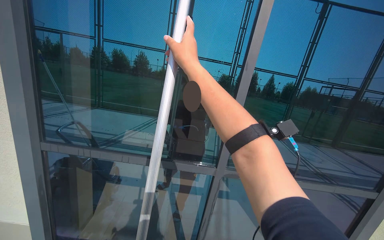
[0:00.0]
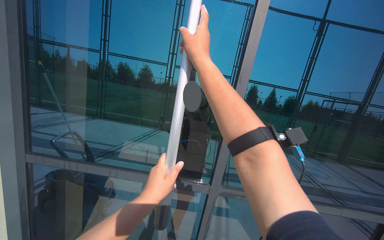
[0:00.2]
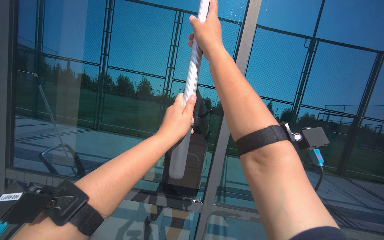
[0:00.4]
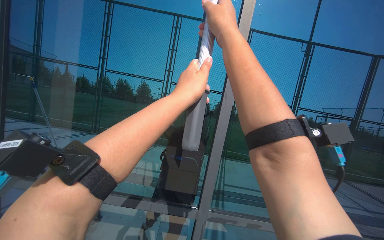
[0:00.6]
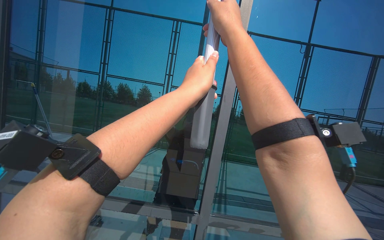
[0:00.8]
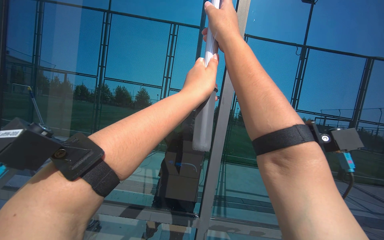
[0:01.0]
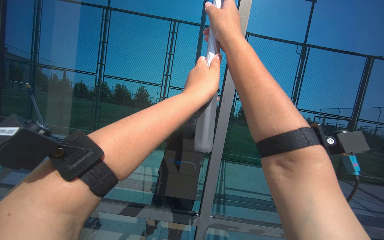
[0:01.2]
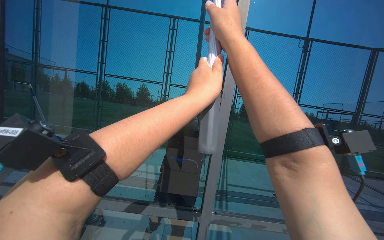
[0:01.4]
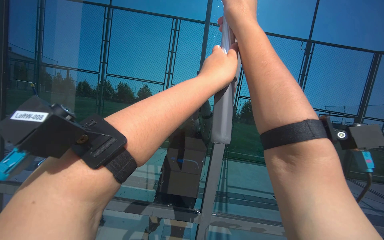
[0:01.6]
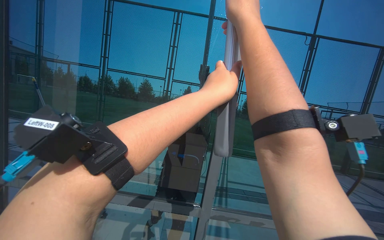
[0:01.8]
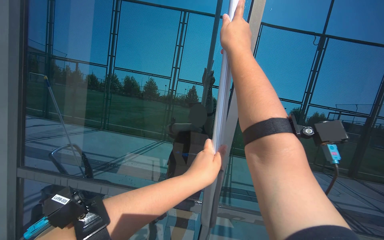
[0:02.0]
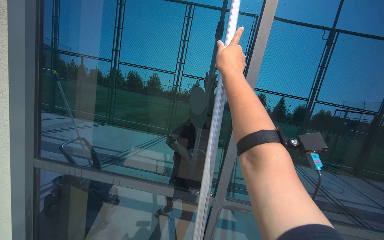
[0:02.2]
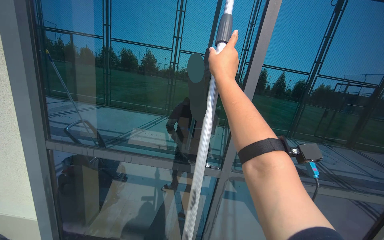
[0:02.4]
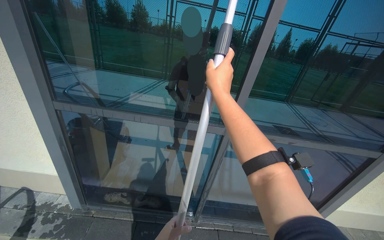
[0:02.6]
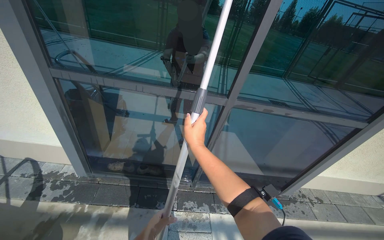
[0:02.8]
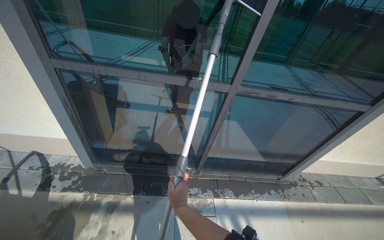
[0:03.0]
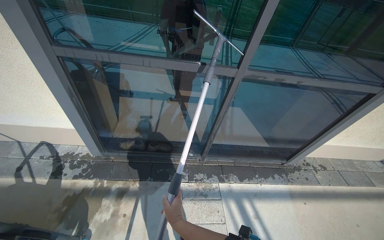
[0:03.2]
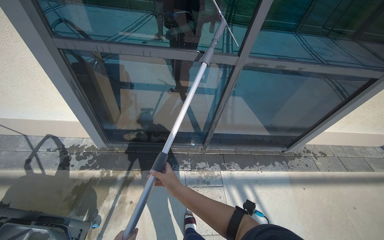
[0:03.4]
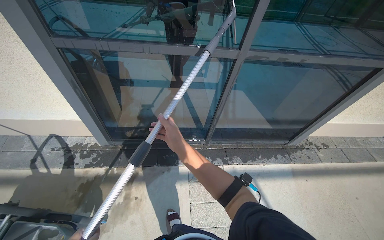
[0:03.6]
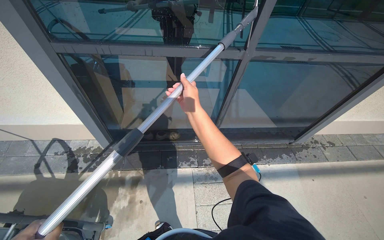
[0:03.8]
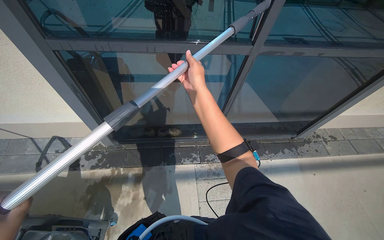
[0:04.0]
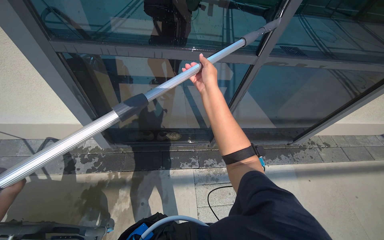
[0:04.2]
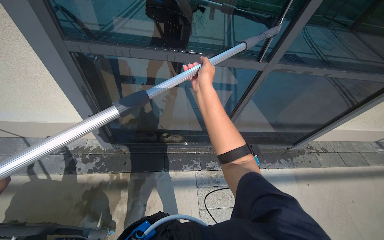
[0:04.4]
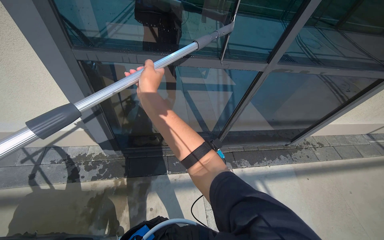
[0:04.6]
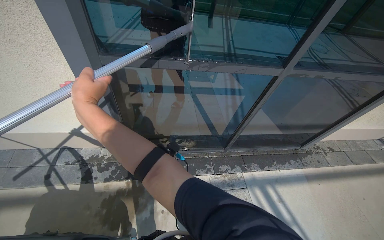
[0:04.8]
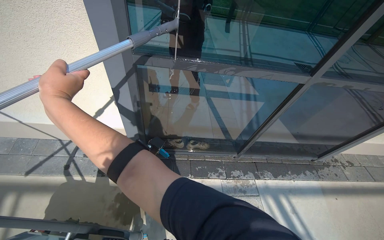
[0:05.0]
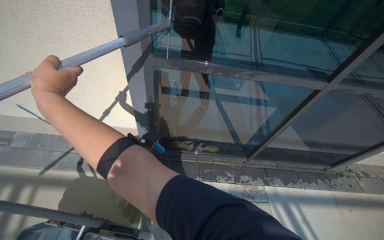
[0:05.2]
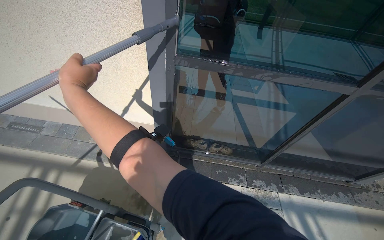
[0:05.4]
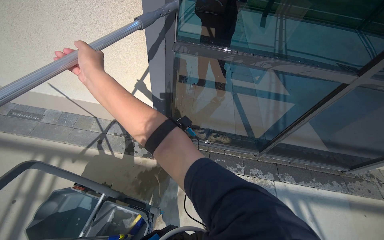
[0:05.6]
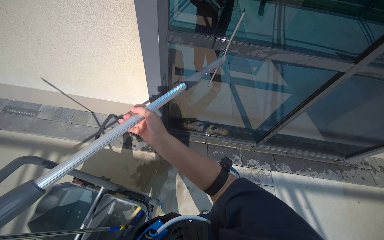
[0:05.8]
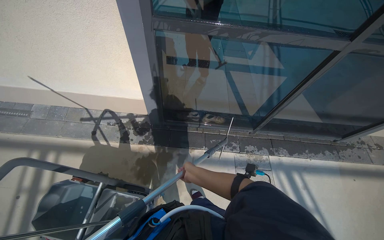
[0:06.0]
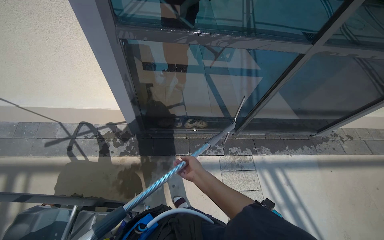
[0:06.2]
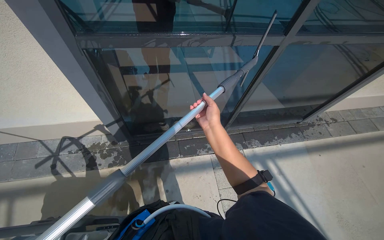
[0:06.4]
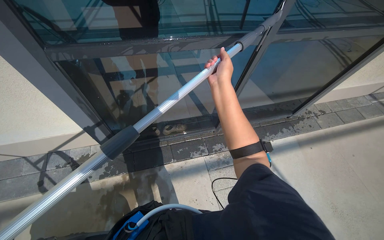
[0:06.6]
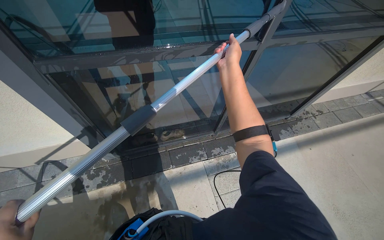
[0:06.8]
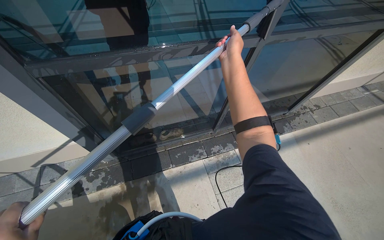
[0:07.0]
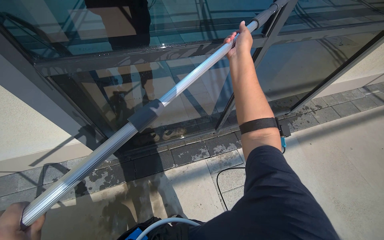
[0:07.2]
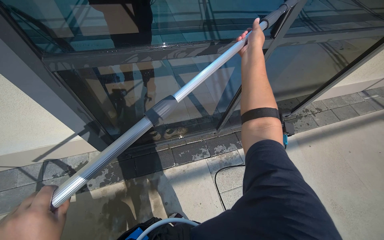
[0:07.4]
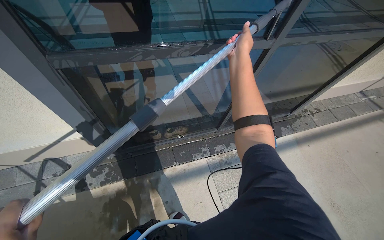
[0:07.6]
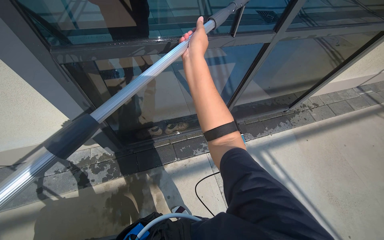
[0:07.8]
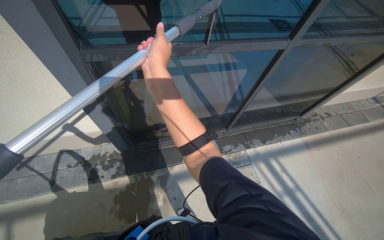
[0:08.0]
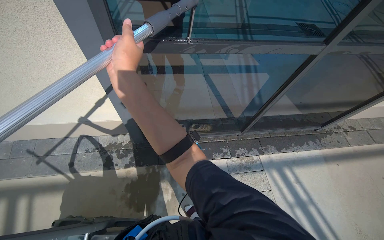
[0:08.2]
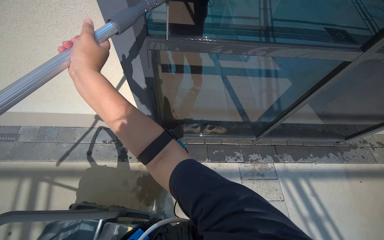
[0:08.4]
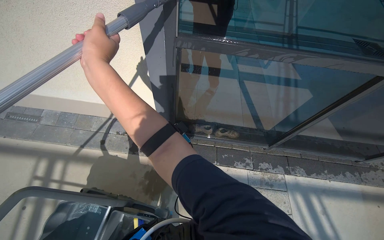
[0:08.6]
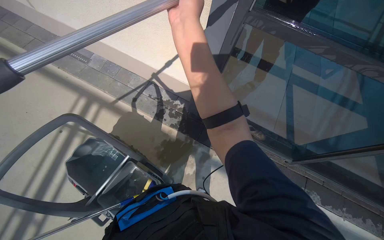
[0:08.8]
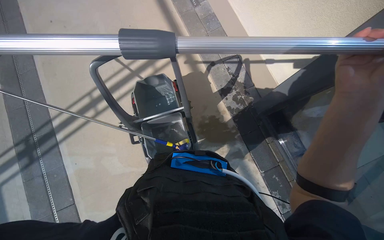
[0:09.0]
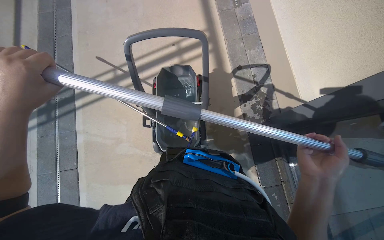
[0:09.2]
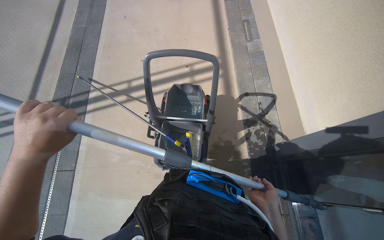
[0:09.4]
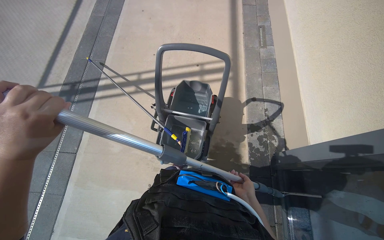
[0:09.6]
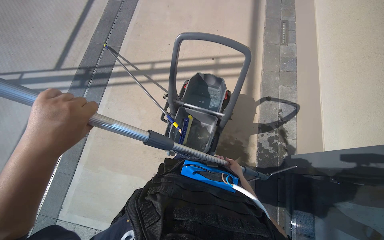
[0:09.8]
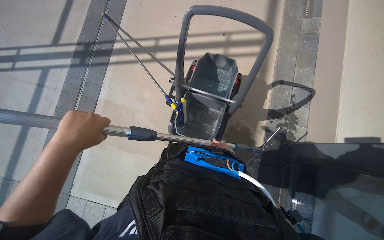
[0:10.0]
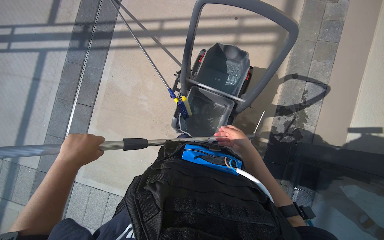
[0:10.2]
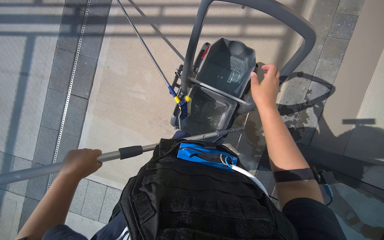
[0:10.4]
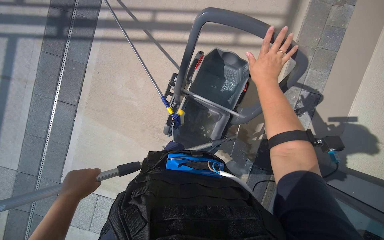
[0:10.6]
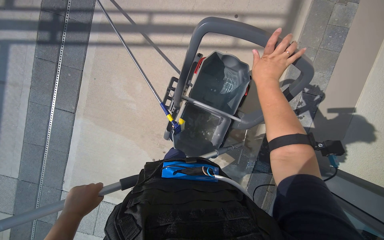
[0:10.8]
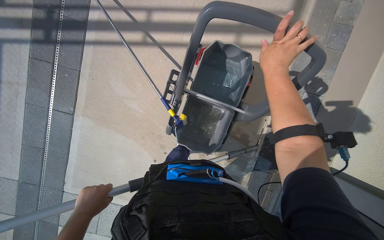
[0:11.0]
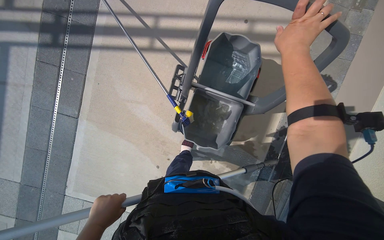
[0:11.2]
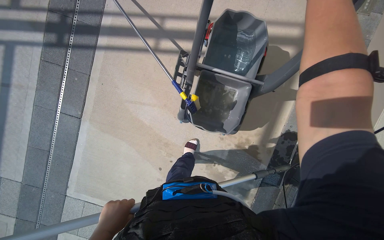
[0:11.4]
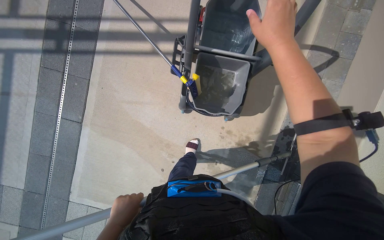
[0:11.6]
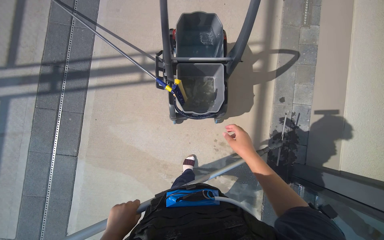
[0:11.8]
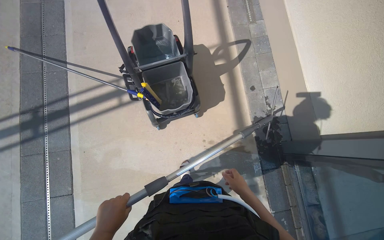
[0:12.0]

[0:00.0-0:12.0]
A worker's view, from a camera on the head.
Job: cleaning windows.
The whole recording: Cleaning glass window with squeegee. The worker cleans the glass window using a squeegee, then a long pole with a squeegee attachment.
0:00.0 to 0:01.6: The right hand moves to the right, some 20 cm.
0:01.6 to 0:03.0: The wearer looks approximately 40 degrees further downward.
0:03.0 to 0:04.4: The right hand is displaced up the picture by about 40 cm.
0:06.0 to 0:07.6: The head turns to the right by approximately 20 degrees.
0:07.6 to 0:09.0: The head turns to the left by some 85 degrees. The wearer looks some 15 degrees further downward.
0:09.0 to 0:10.4: The head turns to the left by roughly 40 degrees. The camera pitches downward, by roughly 15 degrees.
0:10.4 to 0:12.0: The head travels roughly 50 cm. The view tips upward by about 25 degrees. The scene rotates counterclockwise by about 35 degrees.

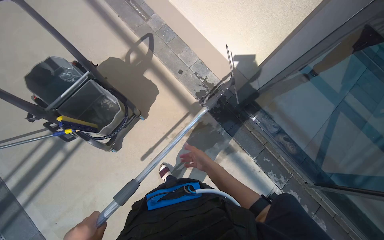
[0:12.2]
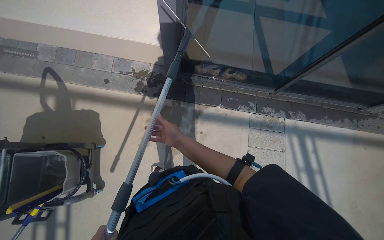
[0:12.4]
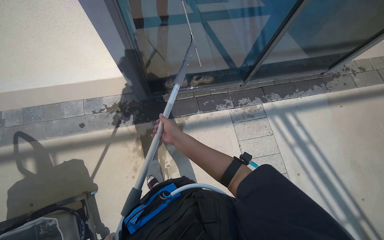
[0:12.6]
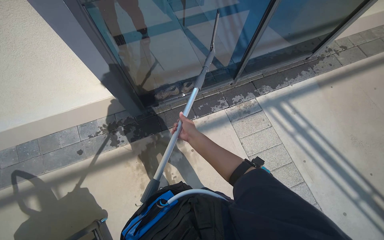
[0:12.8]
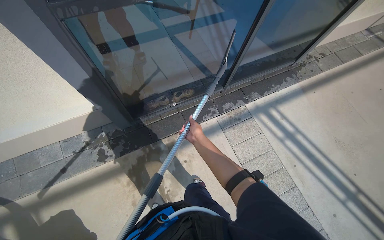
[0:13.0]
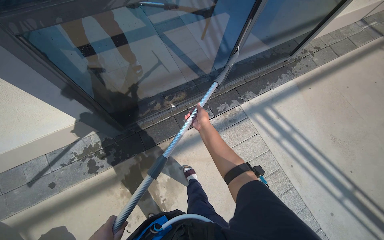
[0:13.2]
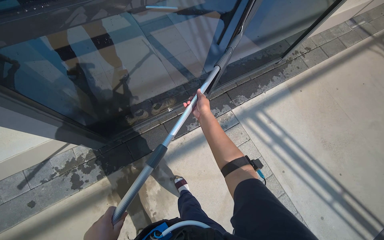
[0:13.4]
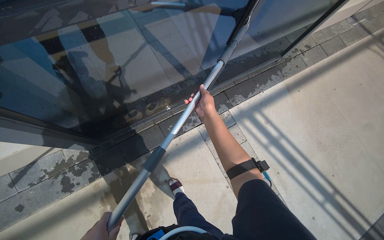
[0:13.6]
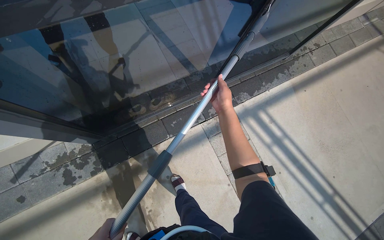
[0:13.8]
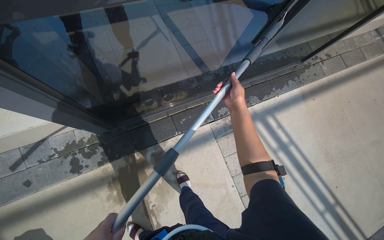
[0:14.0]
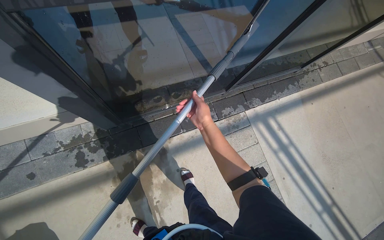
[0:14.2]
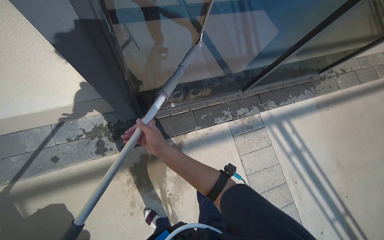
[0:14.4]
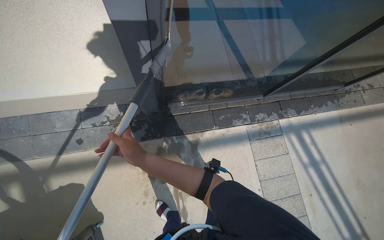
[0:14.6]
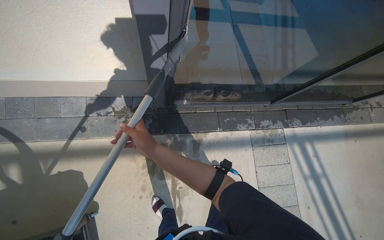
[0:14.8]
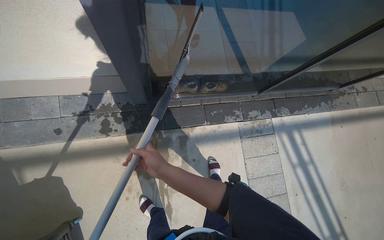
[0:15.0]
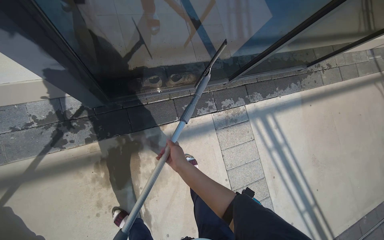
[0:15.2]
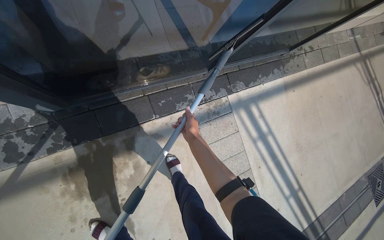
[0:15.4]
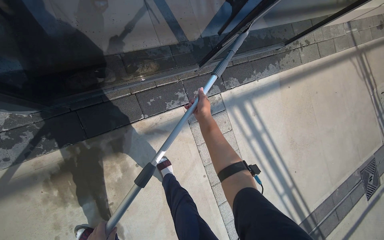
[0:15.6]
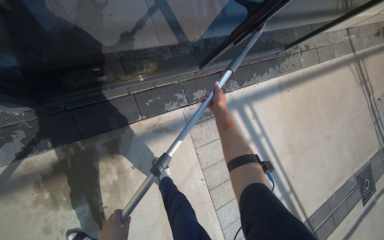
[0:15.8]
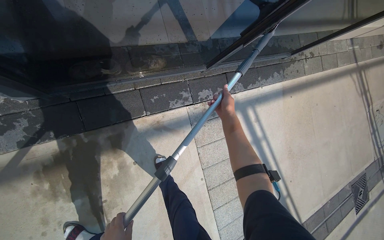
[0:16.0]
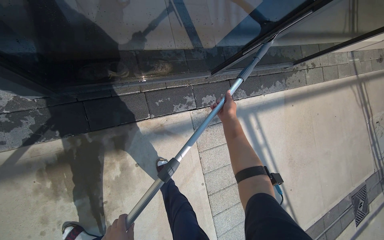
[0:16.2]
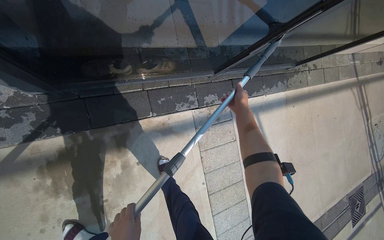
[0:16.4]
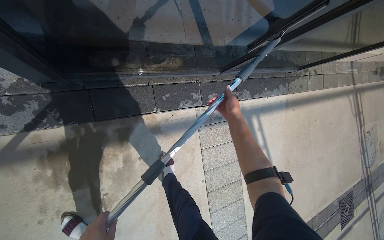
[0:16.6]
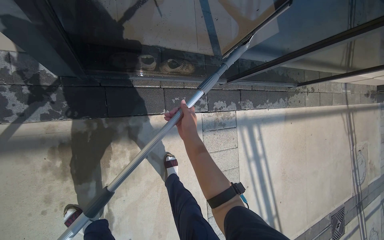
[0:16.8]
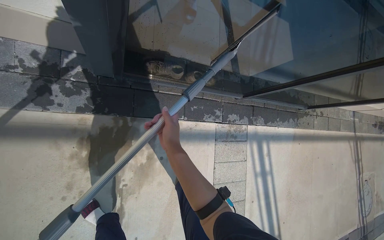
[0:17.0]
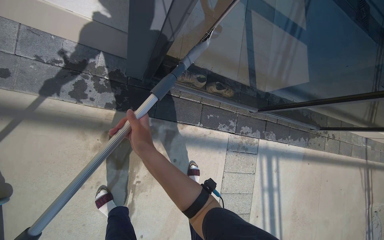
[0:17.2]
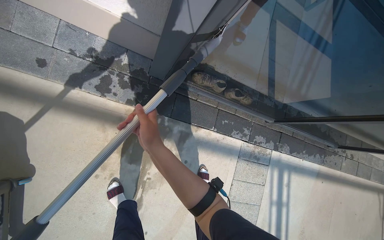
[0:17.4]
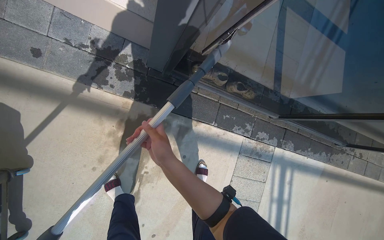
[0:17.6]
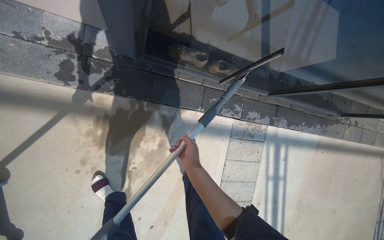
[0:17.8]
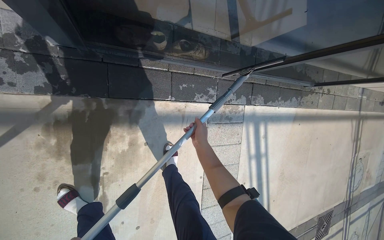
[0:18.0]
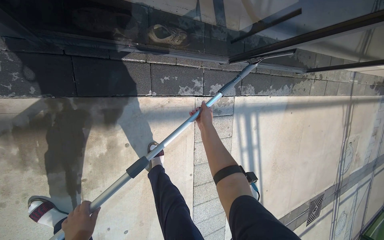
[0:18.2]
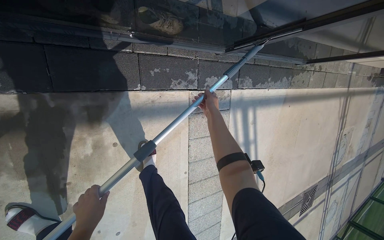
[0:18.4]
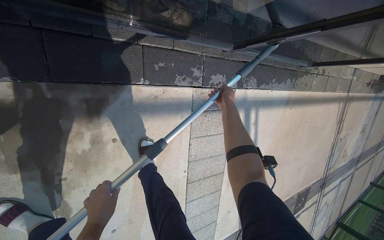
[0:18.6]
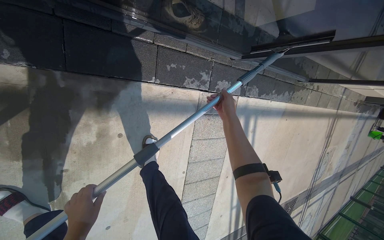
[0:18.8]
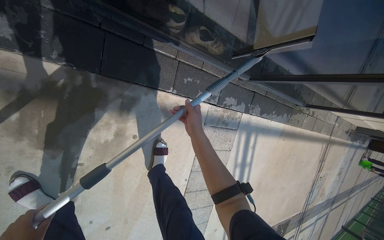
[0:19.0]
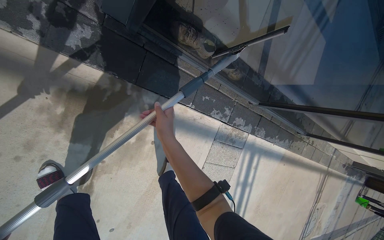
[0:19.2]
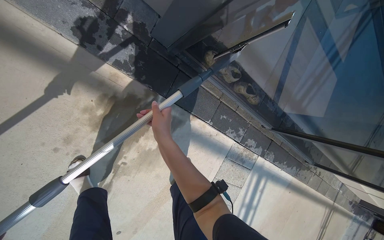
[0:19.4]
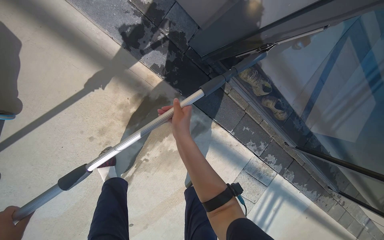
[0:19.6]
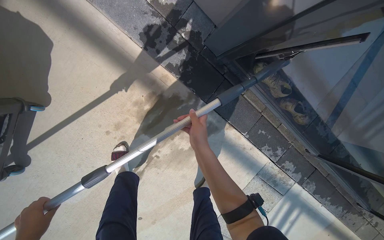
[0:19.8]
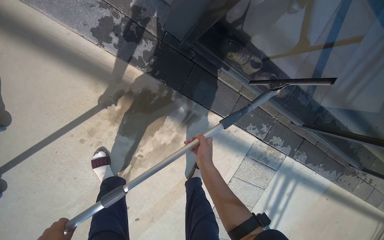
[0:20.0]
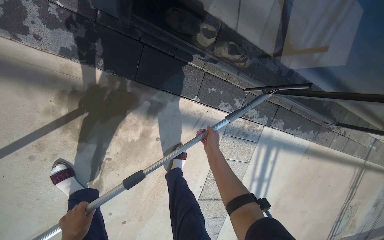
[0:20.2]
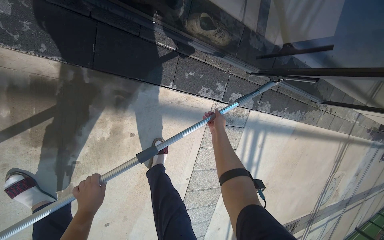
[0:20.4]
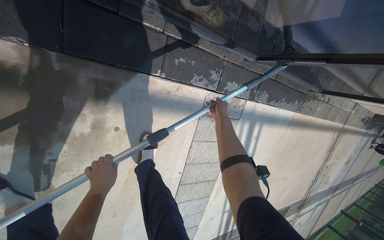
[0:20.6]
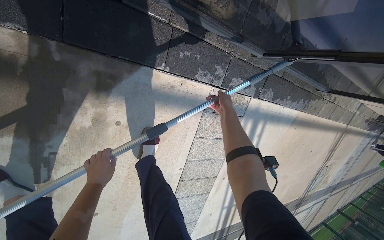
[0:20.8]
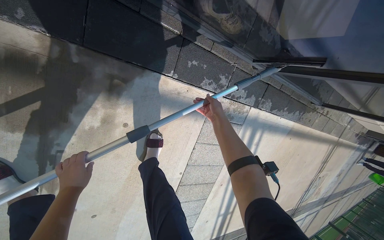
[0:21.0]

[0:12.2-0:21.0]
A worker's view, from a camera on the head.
Job: cleaning windows.
The whole recording: Cleaning glass window with squeegee. The worker cleans the glass window using a squeegee, then a long pole with a squeegee attachment.
0:12.2 to 0:13.6: The wearer moves about 80 cm. The wearer looks approximately 75 degrees further to the right.
0:13.6 to 0:15.2: The right hand travels down the picture by some 25 cm, and travels to the left and back again, approximately 70 cm each way.
0:15.2 to 0:16.6: The right hand travels up the picture and to the right by roughly 35 cm.
0:16.6 to 0:18.0: The right hand goes roughly 25 cm to the left.
0:18.0 to 0:19.6: The camera is carried some 40 cm. The scene rotates clockwise by about 30 degrees.
0:19.6 to 0:21.0: The wearer moves roughly 50 cm. The view tips downward by approximately 15 degrees.
